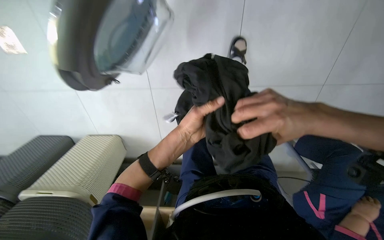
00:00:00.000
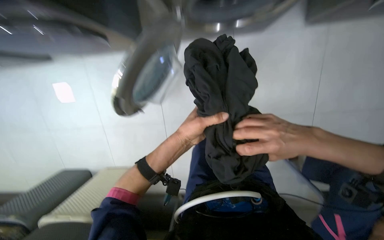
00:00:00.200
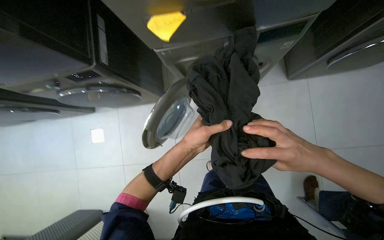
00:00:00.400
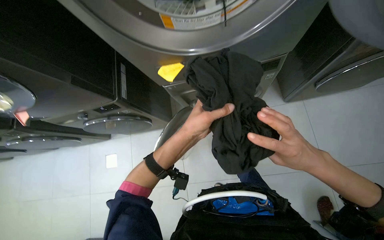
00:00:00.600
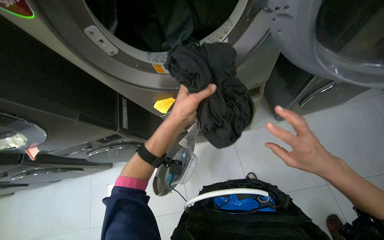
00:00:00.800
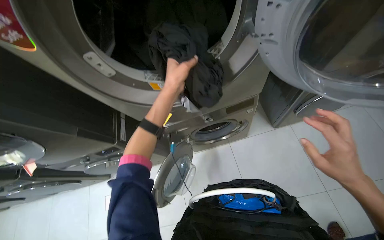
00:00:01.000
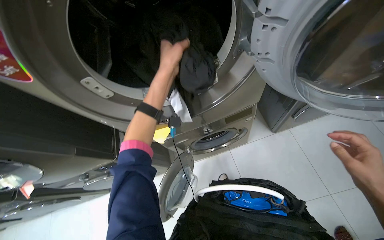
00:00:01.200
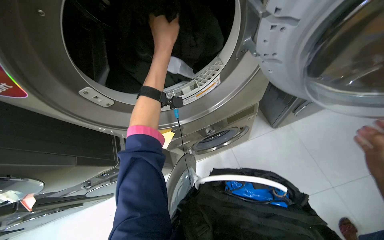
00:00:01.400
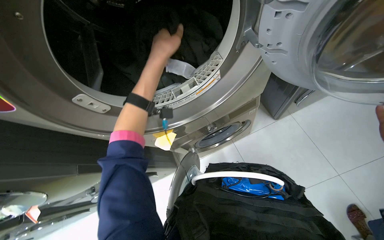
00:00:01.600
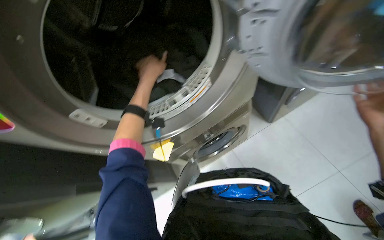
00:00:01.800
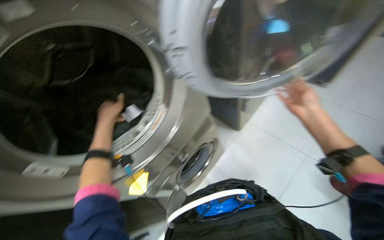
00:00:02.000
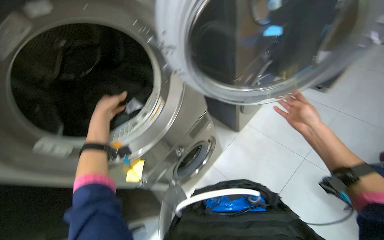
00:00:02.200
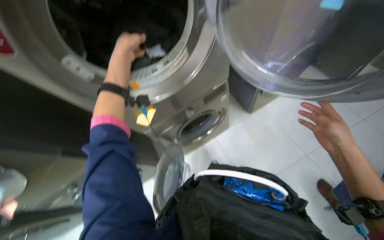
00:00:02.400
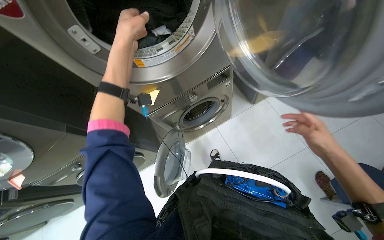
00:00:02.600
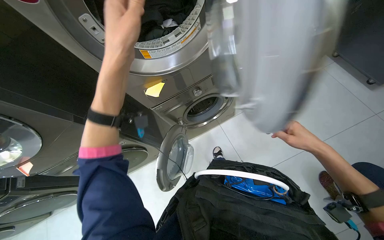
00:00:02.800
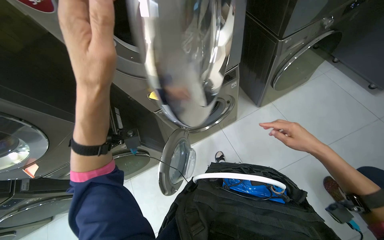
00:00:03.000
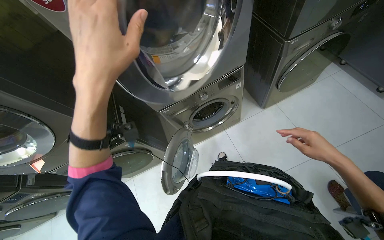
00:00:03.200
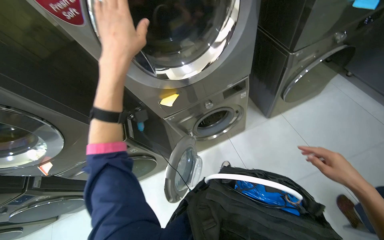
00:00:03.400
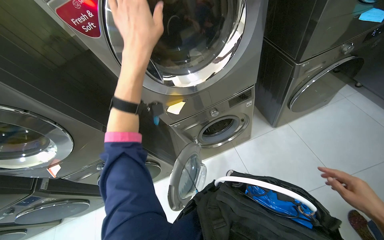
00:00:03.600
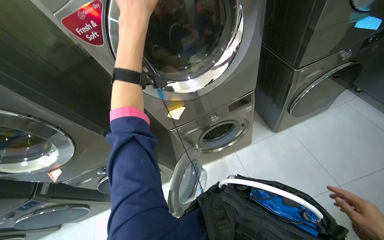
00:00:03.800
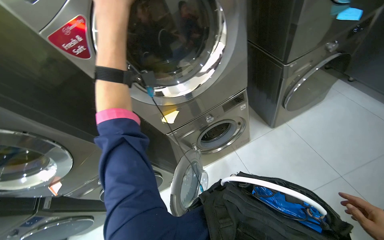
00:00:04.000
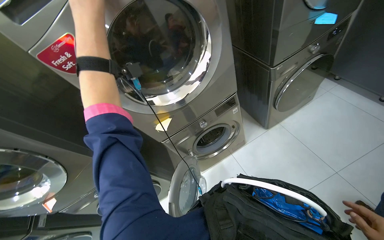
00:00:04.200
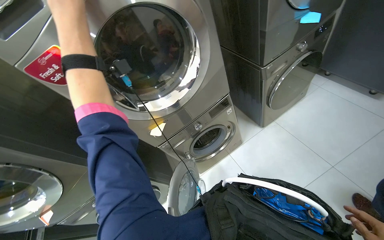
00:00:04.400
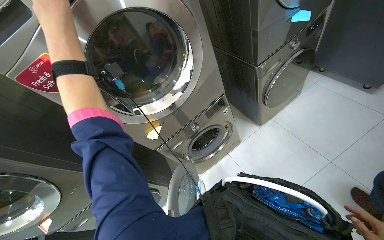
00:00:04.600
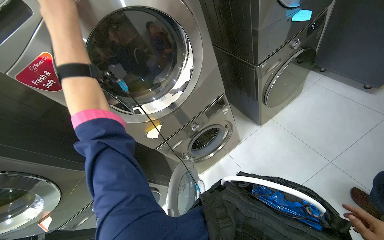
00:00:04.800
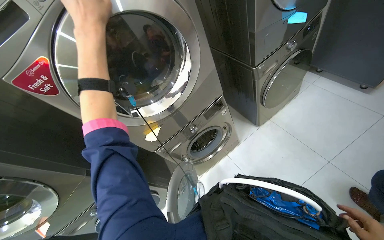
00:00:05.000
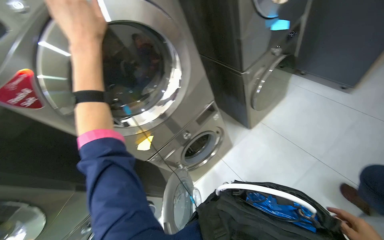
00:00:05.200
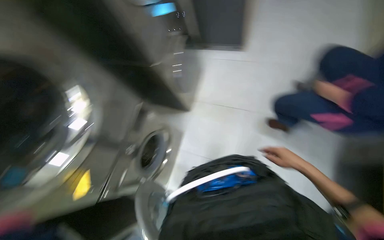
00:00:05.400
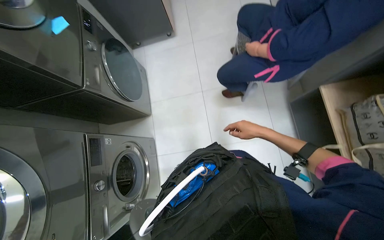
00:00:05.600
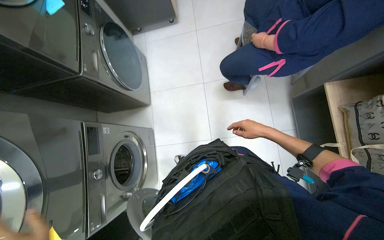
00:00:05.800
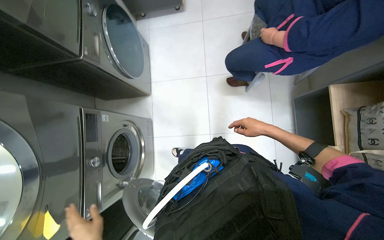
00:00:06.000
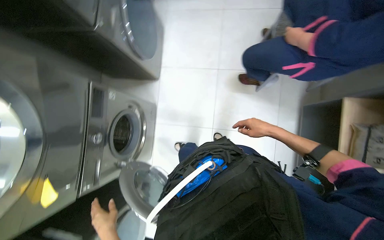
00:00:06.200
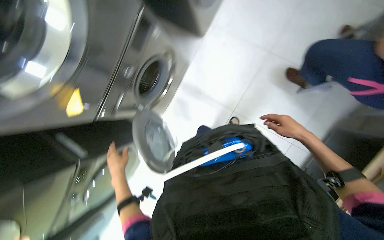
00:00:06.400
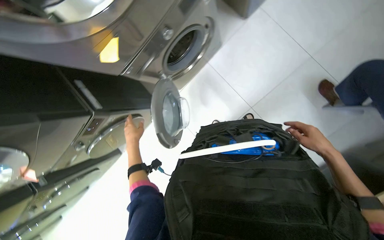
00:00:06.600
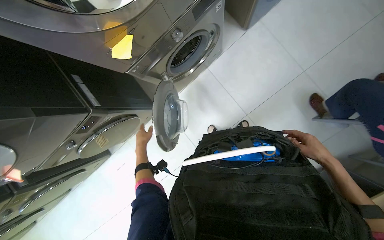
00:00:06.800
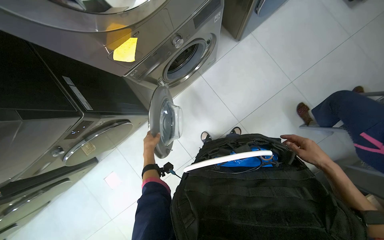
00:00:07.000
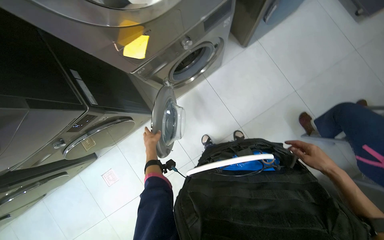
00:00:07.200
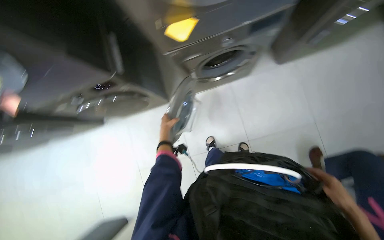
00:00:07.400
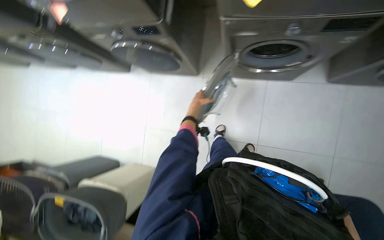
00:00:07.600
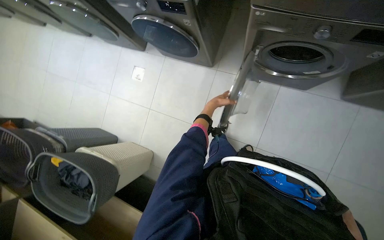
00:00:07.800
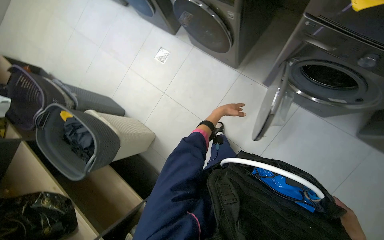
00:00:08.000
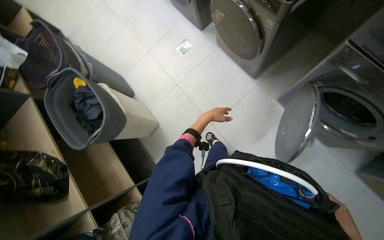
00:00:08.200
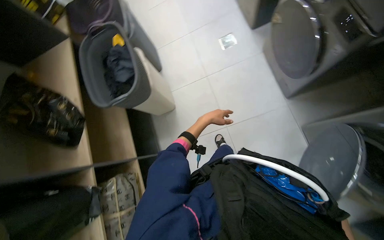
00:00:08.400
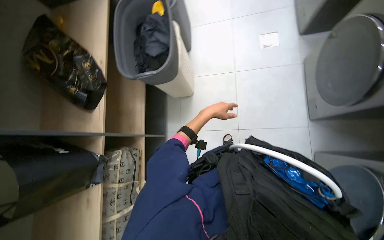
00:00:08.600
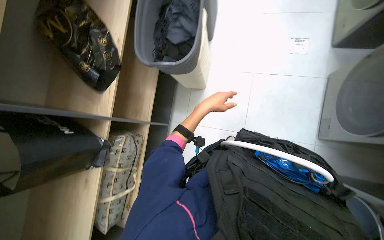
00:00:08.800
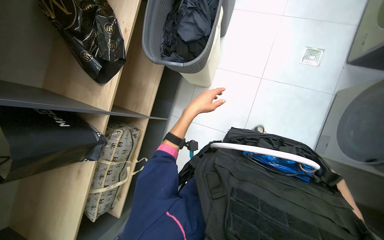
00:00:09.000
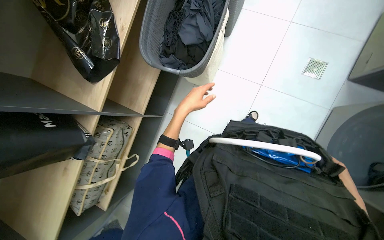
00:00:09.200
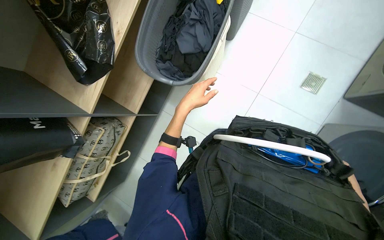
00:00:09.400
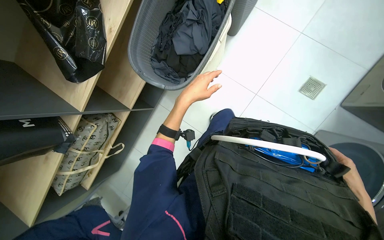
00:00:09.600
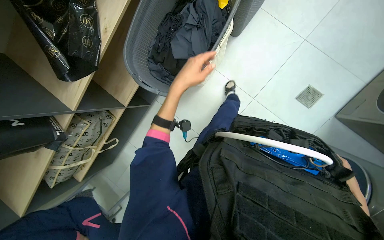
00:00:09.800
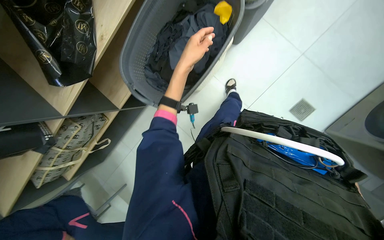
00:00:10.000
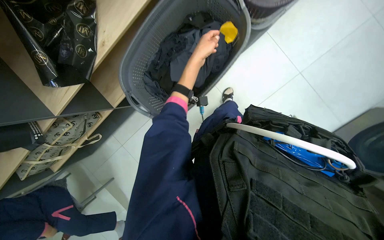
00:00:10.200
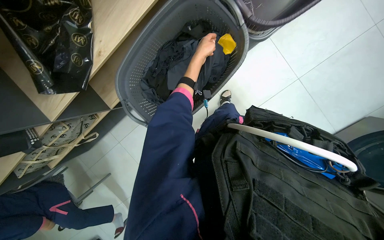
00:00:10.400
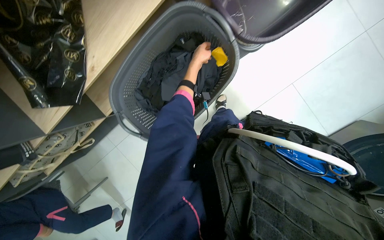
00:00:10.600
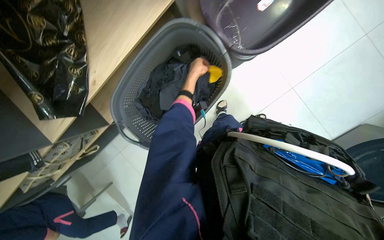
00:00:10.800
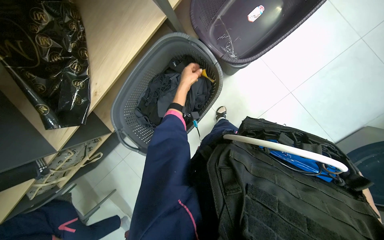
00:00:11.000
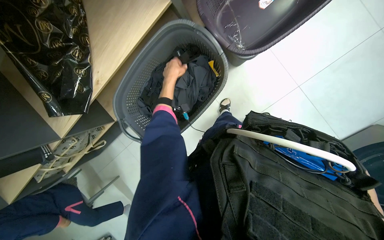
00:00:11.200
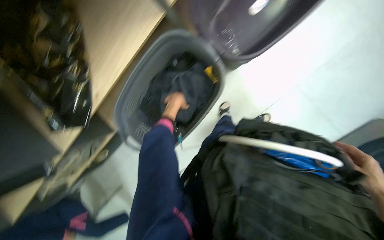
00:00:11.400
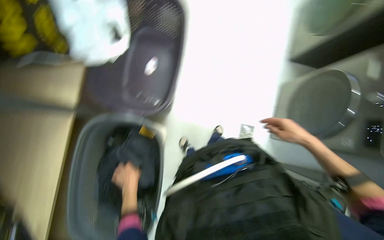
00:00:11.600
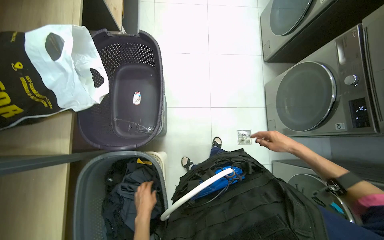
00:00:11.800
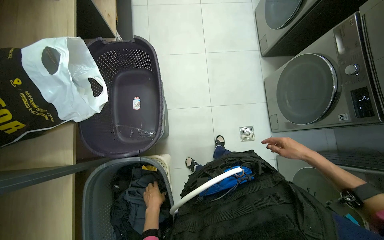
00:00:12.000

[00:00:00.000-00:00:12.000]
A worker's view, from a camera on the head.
Job: managing laundry.
The whole recording: Operating washing machines. The worker removes sticky notes, unloads, and loads garments into washing machines.
00:00:00.000 to 00:00:01.600: The view tips upward by roughly 35 degrees.
00:00:01.600 to 00:00:03.000: The left hand travels nearer to the camera and down the picture by approximately 50 cm.
00:00:03.000 to 00:00:04.400: The left hand goes about 25 cm up the picture.
00:00:04.400 to 00:00:06.000: The head turns to the right by roughly 60 degrees.
00:00:06.000 to 00:00:07.600: The wearer looks some 25 degrees further downward. The scene rotates clockwise by some 100 degrees.
00:00:07.600 to 00:00:09.000: The camera travels roughly 60 cm. The view tips downward by roughly 25 degrees. Everything in view rotates about 95 degrees clockwise.
00:00:09.000 to 00:00:10.400: The head travels roughly 60 cm. The wearer looks roughly 20 degrees further downward. The scene rotates clockwise by approximately 30 degrees.
00:00:10.400 to 00:00:12.000: The scene rotates counterclockwise by roughly 30 degrees.

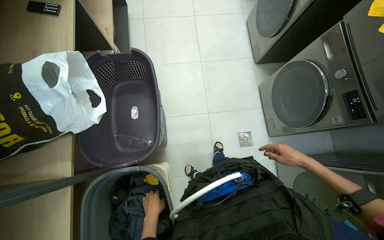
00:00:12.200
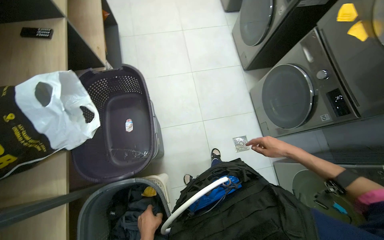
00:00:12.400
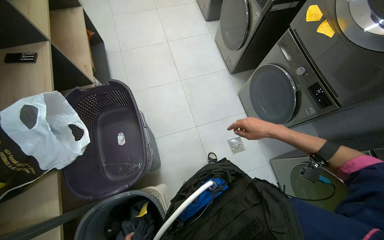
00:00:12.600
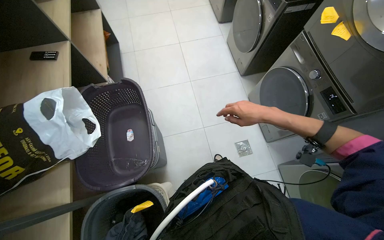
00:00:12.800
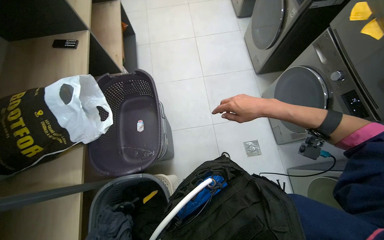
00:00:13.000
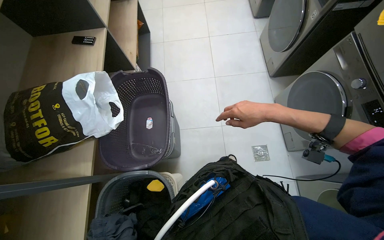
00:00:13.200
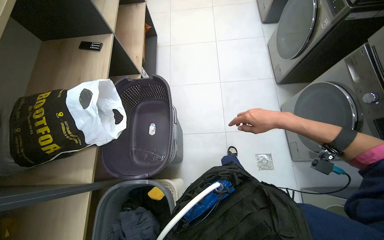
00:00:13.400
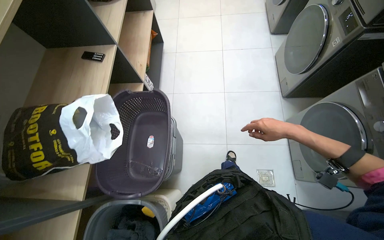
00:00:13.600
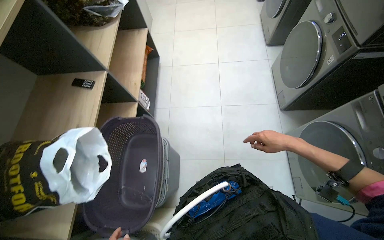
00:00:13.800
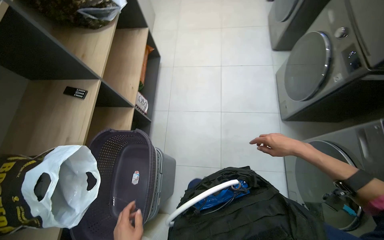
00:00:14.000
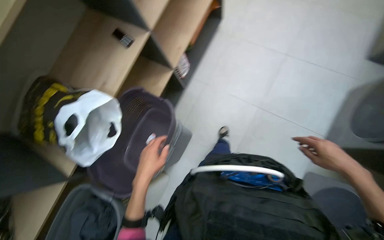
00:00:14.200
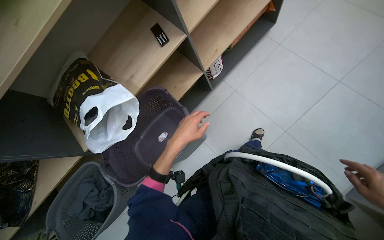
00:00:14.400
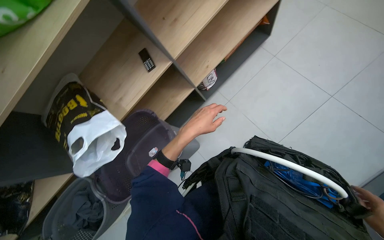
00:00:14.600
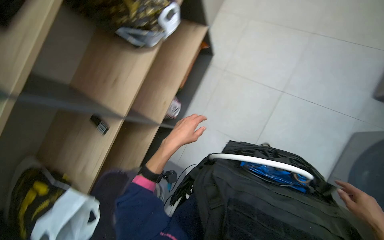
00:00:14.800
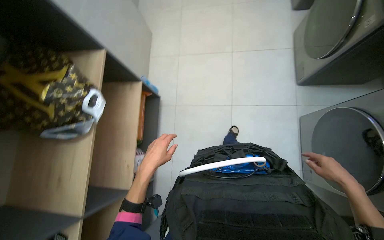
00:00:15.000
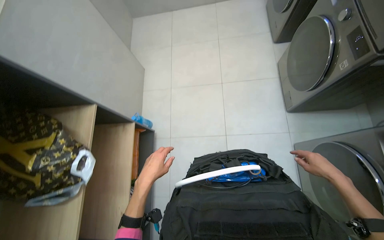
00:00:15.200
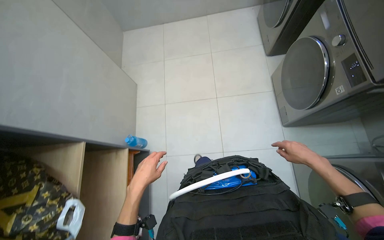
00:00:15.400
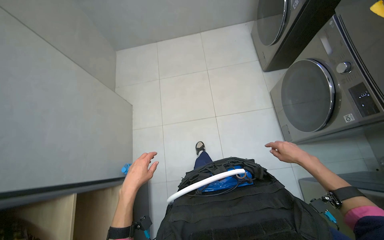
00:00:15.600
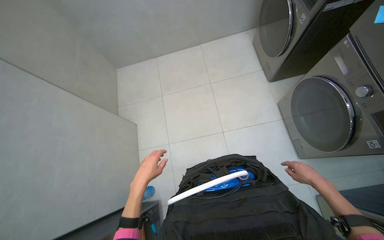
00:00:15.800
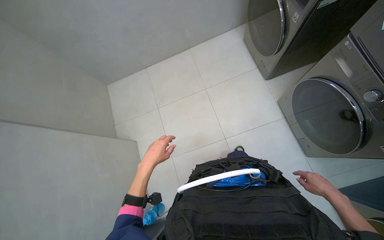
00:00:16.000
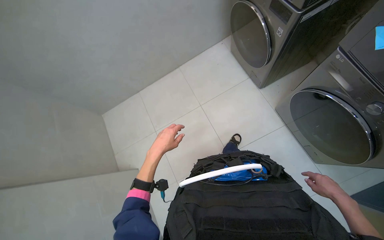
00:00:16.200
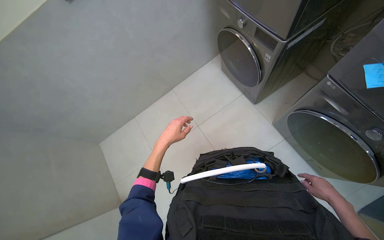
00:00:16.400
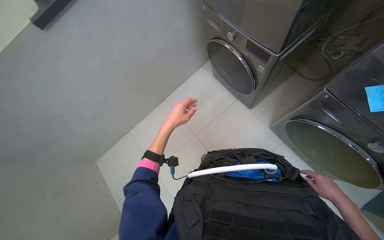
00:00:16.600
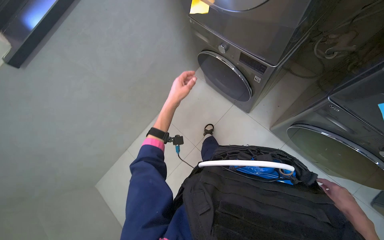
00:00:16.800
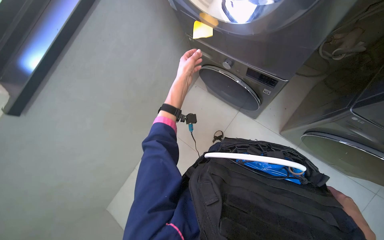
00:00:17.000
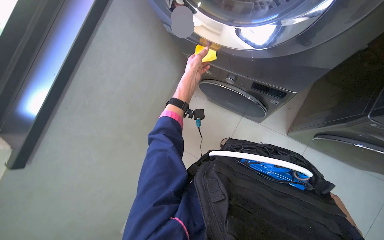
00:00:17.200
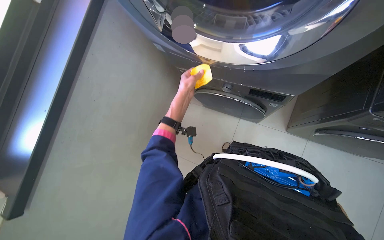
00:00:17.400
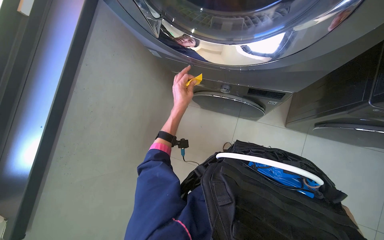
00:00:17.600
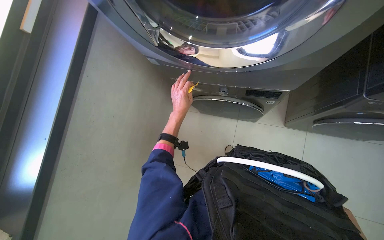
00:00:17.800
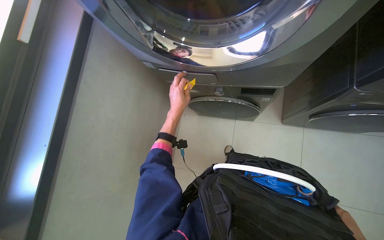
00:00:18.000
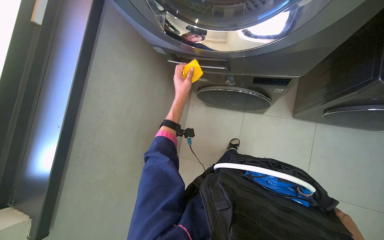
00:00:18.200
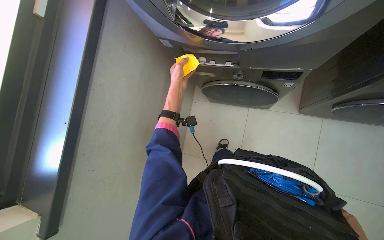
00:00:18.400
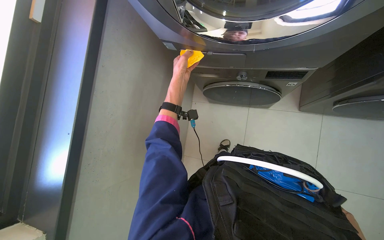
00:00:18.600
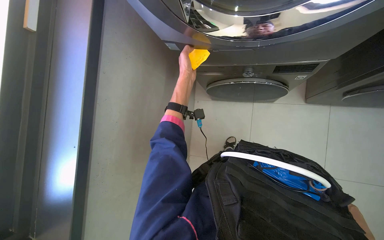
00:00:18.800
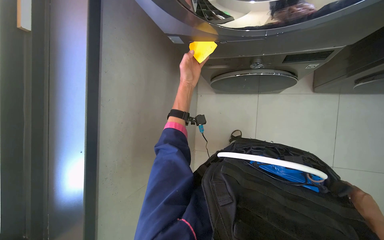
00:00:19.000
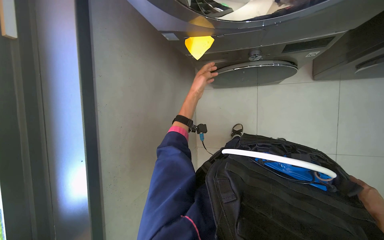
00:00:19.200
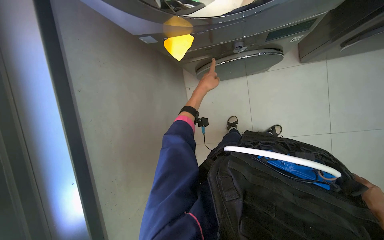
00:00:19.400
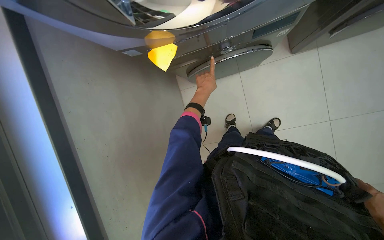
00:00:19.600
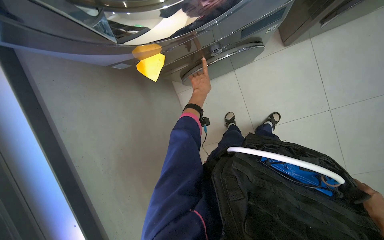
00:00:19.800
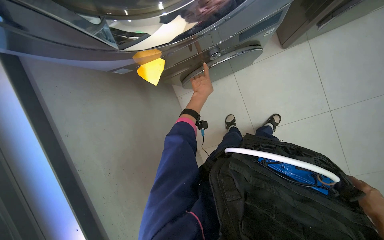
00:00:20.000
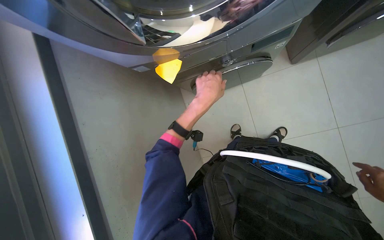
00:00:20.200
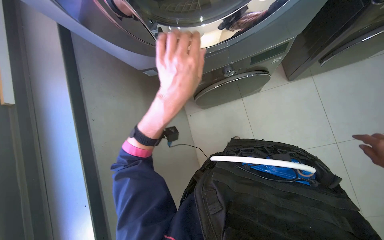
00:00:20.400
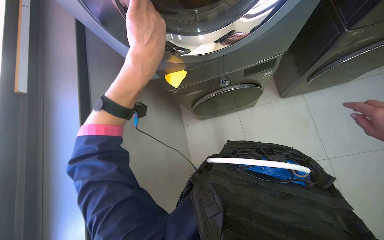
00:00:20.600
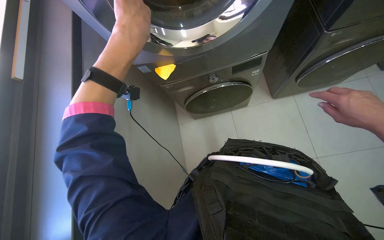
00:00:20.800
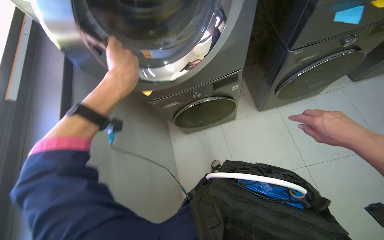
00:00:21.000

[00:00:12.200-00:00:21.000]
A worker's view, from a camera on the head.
Job: managing laundry.
The whole recording: Operating washing machines. The worker removes sticky notes, unloads, and loads garments into washing machines.
00:00:12.200 to 00:00:13.600: The right hand is displaced up the picture and to the left by about 30 cm.
00:00:13.600 to 00:00:15.200: The head travels roughly 1 m.
00:00:15.200 to 00:00:16.600: The camera is carried some 1 m. The view tips upward by approximately 15 degrees. The scene turns some 45 degrees counterclockwise in the picture.
00:00:16.600 to 00:00:18.000: The camera travels approximately 40 cm. The scene rotates counterclockwise by approximately 40 degrees.
00:00:19.600 to 00:00:21.000: The view tilts about 25 degrees upward. The left hand travels nearer to the camera and to the left by about 40 cm.
